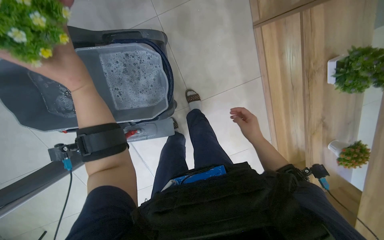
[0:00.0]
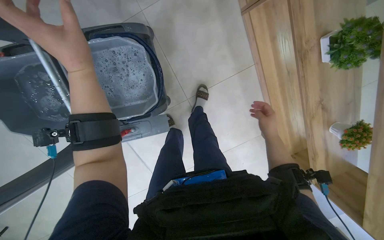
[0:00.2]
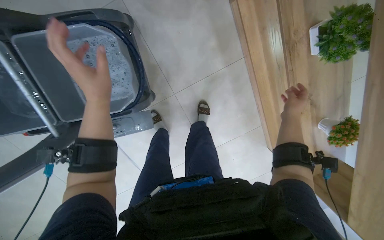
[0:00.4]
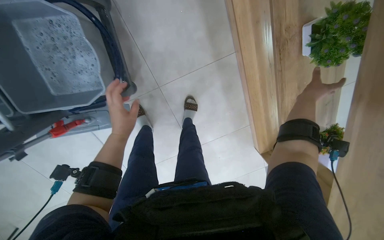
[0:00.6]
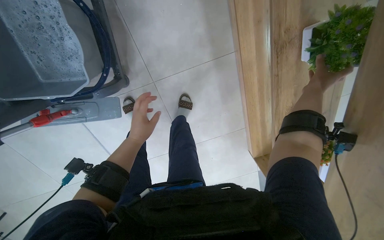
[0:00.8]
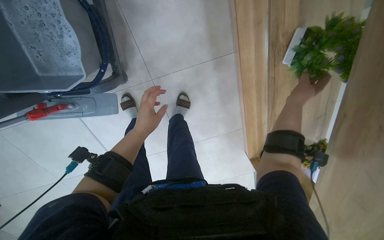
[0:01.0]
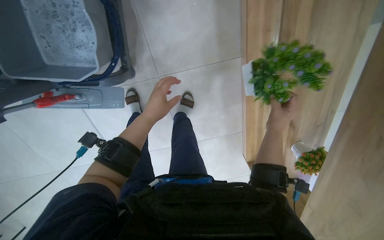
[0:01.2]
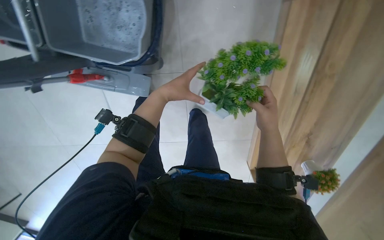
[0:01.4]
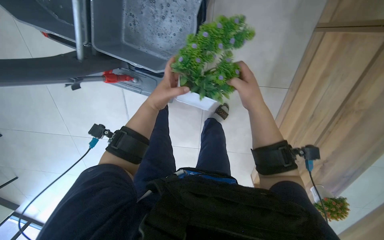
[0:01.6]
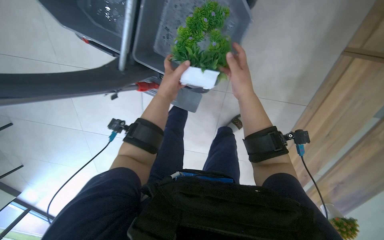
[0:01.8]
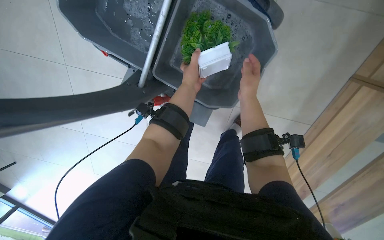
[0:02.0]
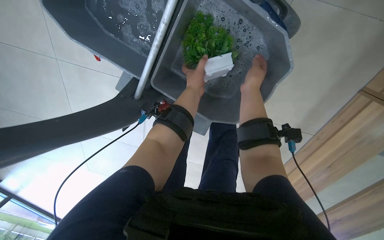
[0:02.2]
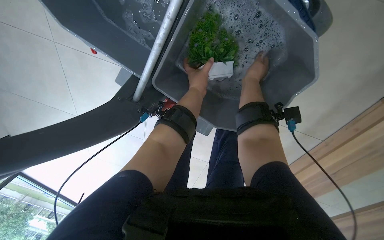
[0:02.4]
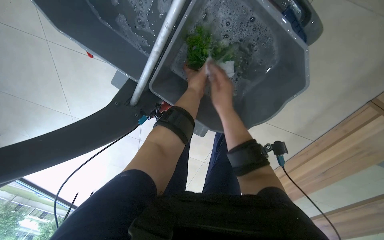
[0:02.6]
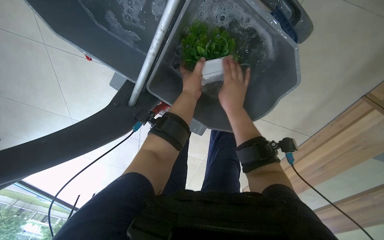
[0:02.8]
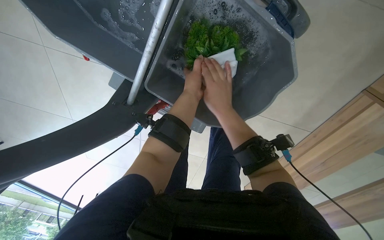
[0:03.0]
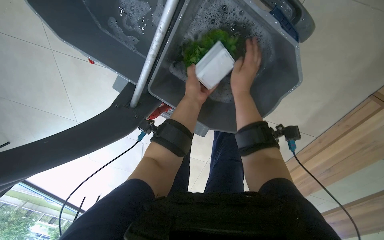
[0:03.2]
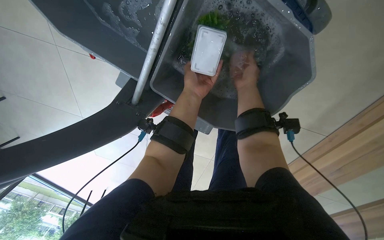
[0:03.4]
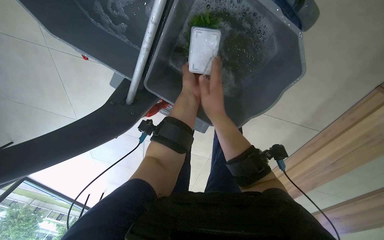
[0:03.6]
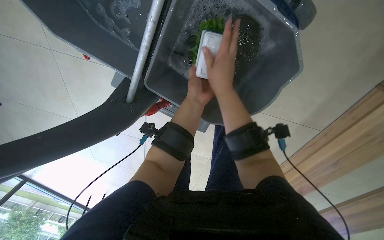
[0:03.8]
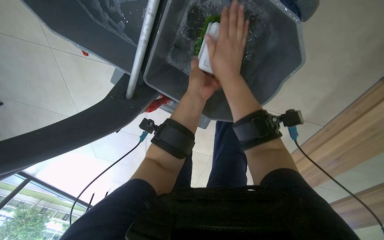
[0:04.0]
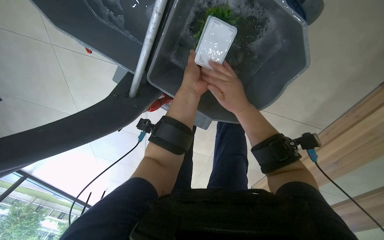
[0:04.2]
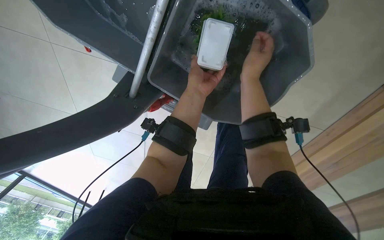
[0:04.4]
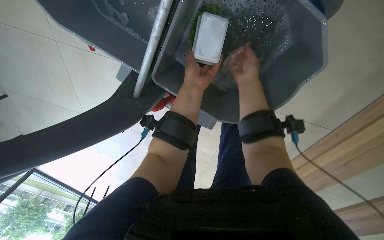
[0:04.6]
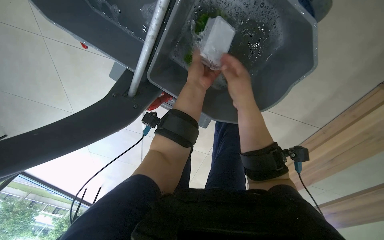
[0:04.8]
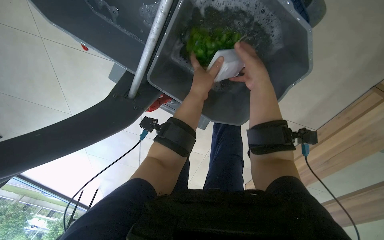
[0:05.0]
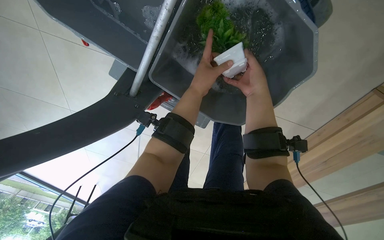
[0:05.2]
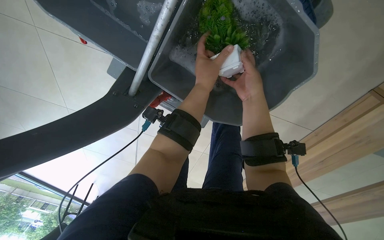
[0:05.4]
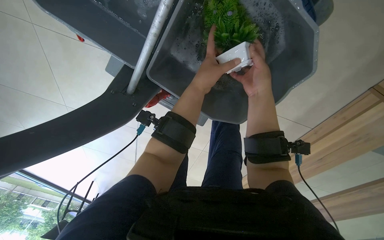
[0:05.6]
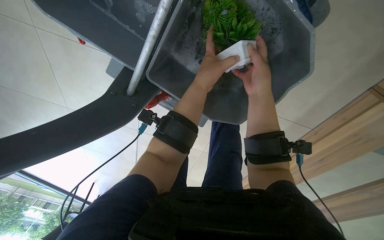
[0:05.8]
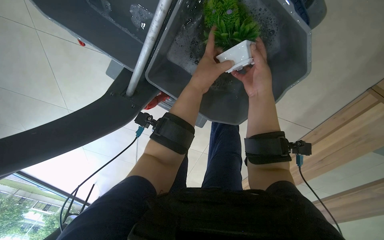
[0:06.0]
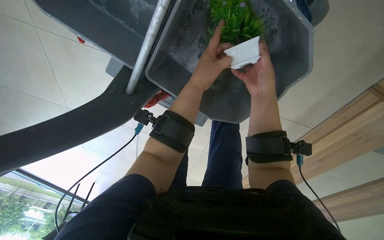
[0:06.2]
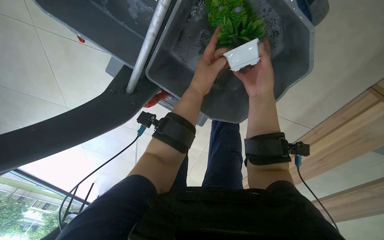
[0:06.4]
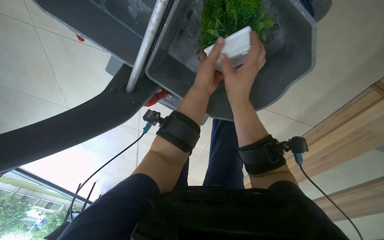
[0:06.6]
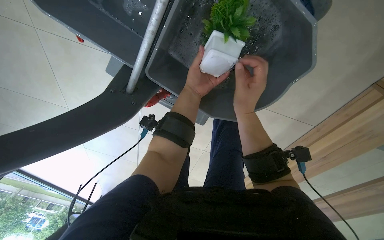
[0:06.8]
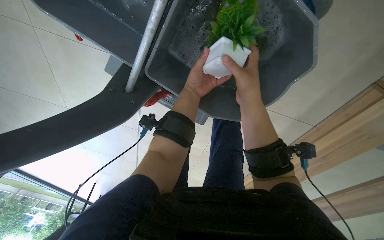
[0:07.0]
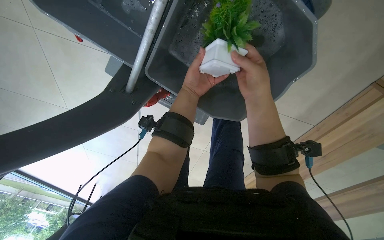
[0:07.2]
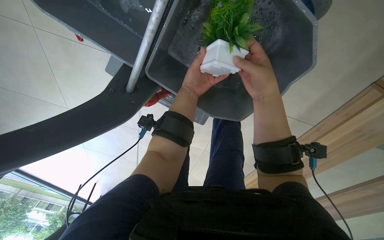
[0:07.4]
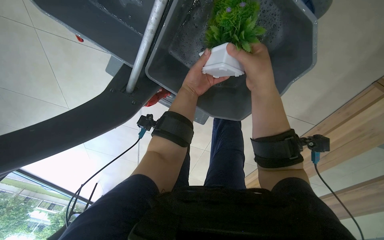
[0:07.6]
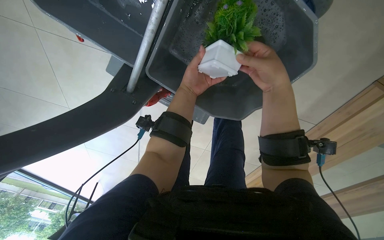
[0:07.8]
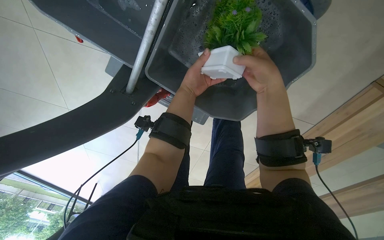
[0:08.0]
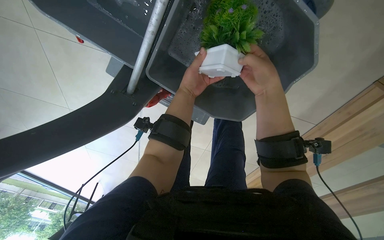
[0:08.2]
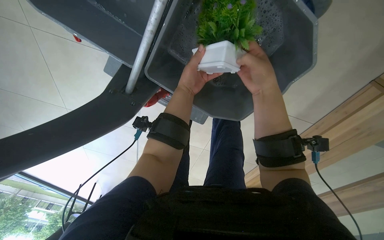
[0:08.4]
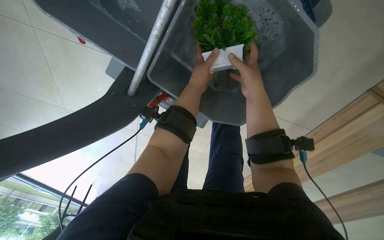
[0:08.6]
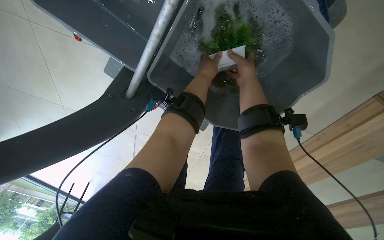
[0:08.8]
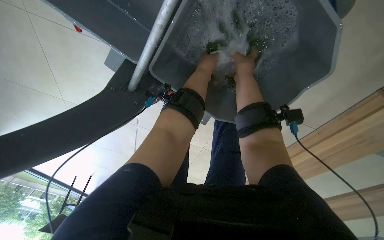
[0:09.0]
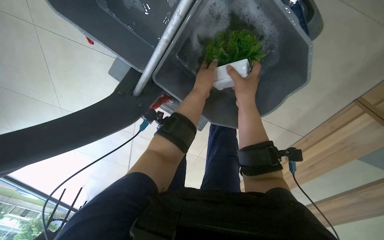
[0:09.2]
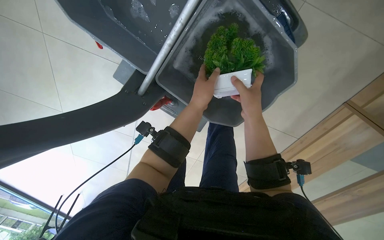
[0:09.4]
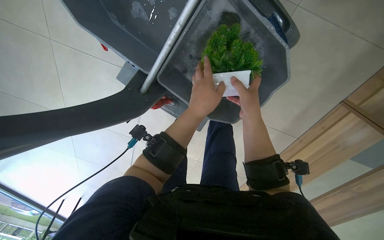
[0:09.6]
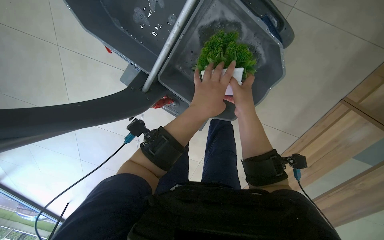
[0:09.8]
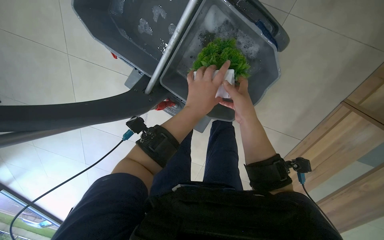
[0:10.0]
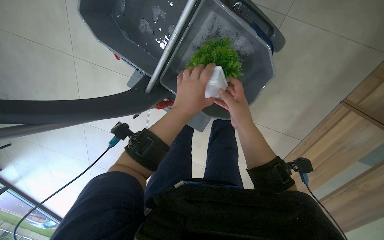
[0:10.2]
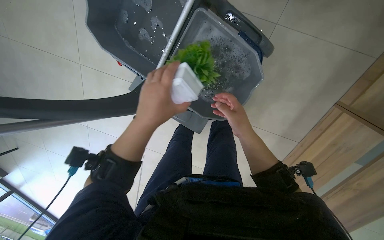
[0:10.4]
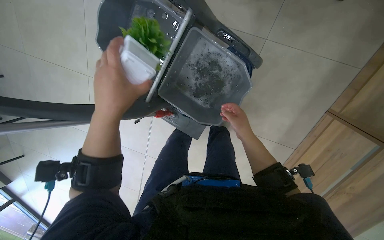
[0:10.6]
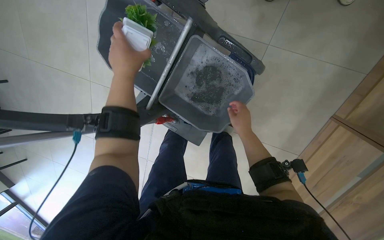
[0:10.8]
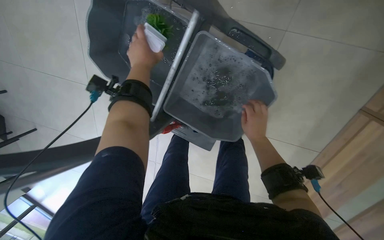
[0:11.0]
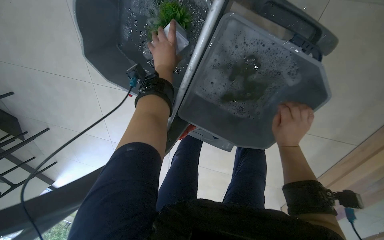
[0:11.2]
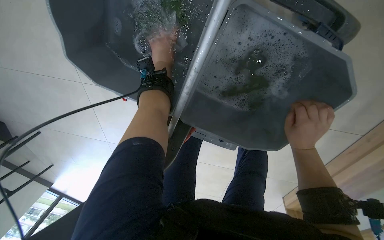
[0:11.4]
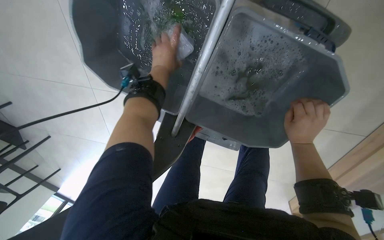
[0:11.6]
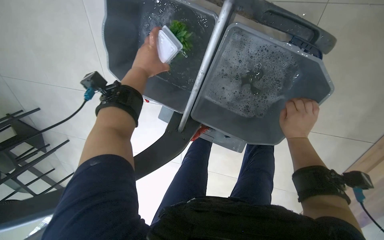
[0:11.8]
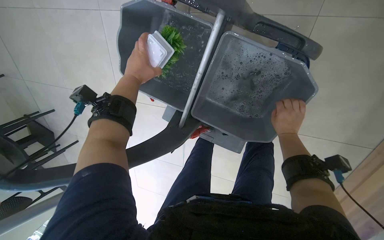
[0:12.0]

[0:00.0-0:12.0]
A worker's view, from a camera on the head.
Job: wiping surfaces.
The whole recording: Washing potted plants. The worker washes potted plants in a bucket of water.
0:00.0 to 0:01.6: The right hand heads up the picture, covering about 10 cm. The left hand is displaced to the right and farther from the camera by roughly 40 cm.
0:01.6 to 0:03.0: The right hand travels to the left by about 10 cm.
0:03.0 to 0:04.4: The right hand swings left and right, about 10 cm each way, with 2 reversals.
0:04.4 to 0:07.6: The hands stay close to where they were, moving slightly.
0:07.6 to 0:09.0: The left hand travels up the picture by about 10 cm; the right hand is displaced farther from the camera and up the picture by about 20 cm.
0:09.0 to 0:10.4: The camera pitches upward, by some 15 degrees. The left hand travels nearer to the camera and down the picture by roughly 40 cm. Meanwhile the right hand moves down the picture, about 20 cm.
0:10.4 to 0:12.0: The left hand is displaced up the picture and to the left by roughly 30 cm; the right hand heads farther from the camera, covering some 15 cm.

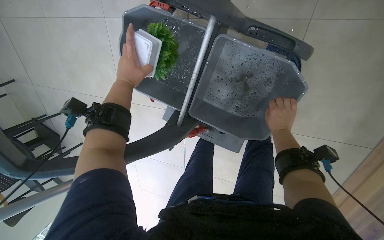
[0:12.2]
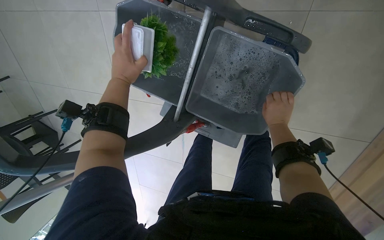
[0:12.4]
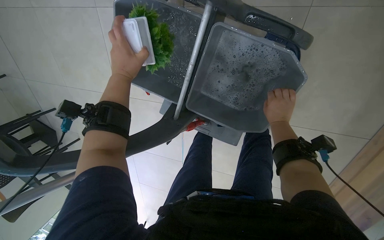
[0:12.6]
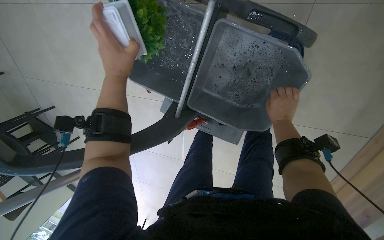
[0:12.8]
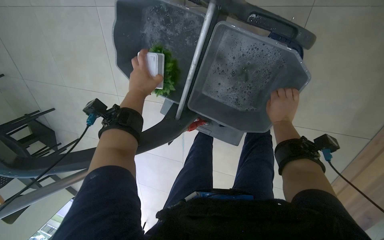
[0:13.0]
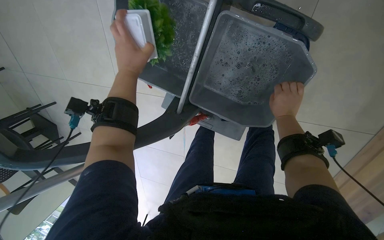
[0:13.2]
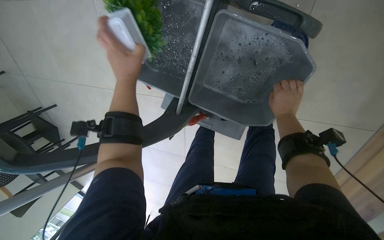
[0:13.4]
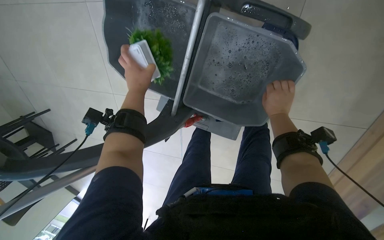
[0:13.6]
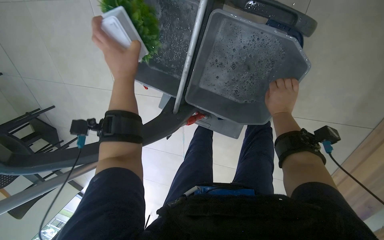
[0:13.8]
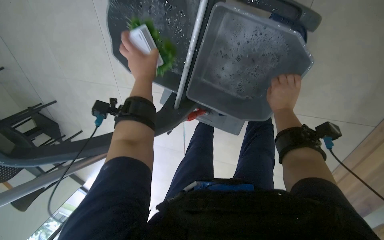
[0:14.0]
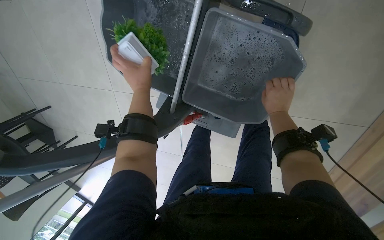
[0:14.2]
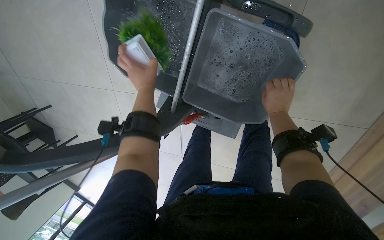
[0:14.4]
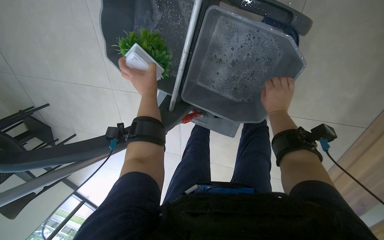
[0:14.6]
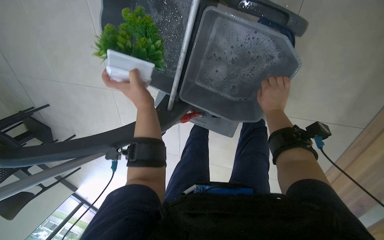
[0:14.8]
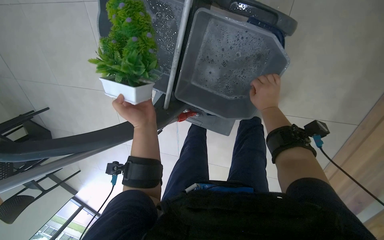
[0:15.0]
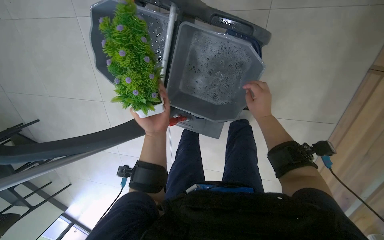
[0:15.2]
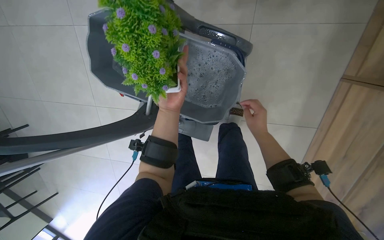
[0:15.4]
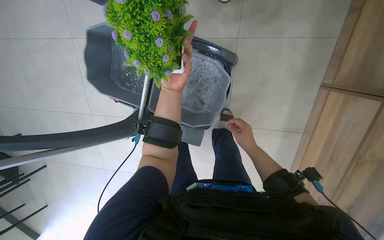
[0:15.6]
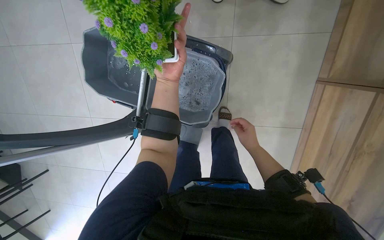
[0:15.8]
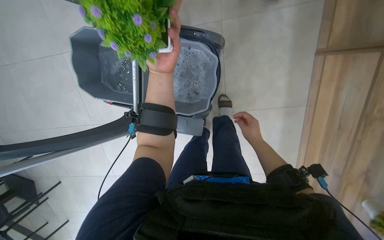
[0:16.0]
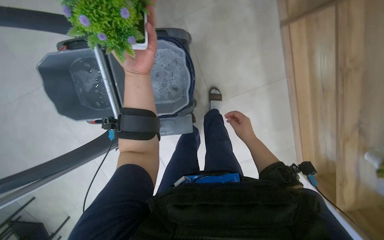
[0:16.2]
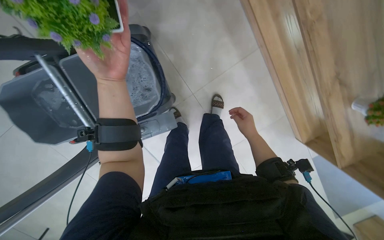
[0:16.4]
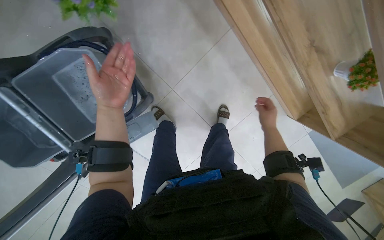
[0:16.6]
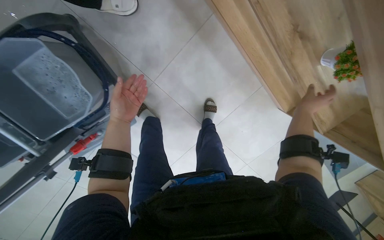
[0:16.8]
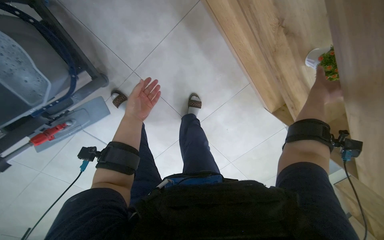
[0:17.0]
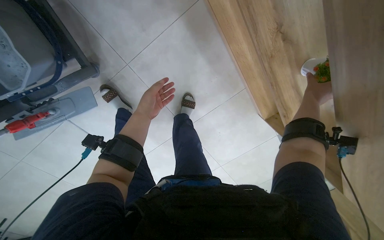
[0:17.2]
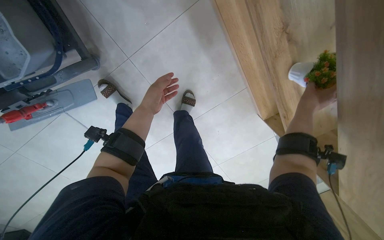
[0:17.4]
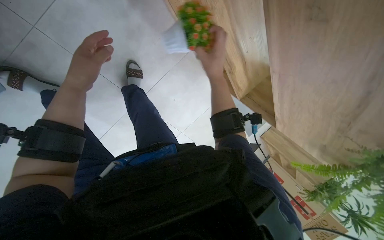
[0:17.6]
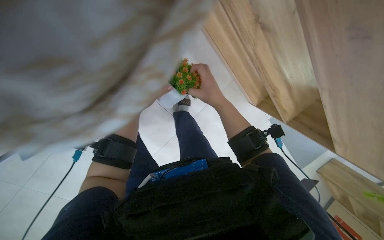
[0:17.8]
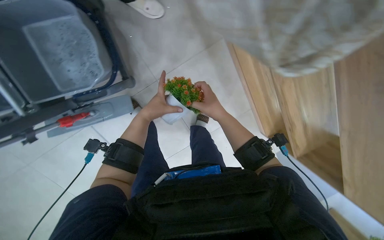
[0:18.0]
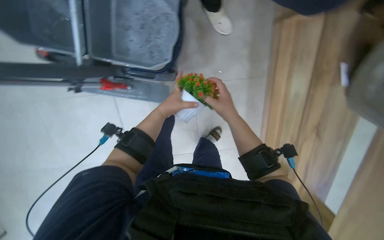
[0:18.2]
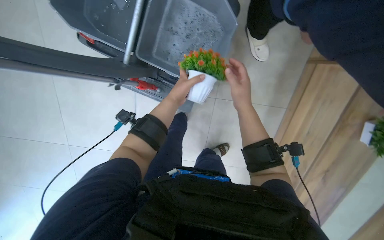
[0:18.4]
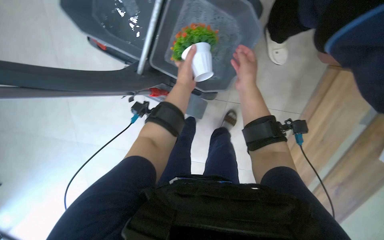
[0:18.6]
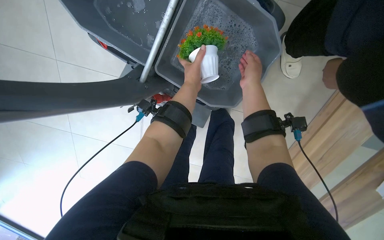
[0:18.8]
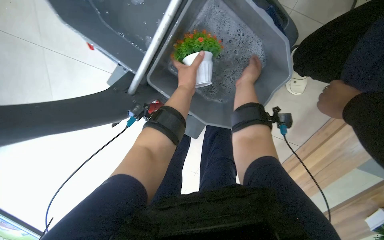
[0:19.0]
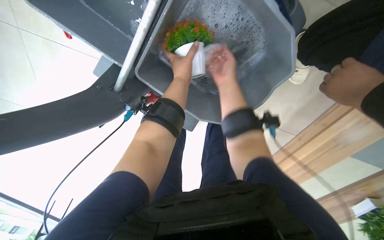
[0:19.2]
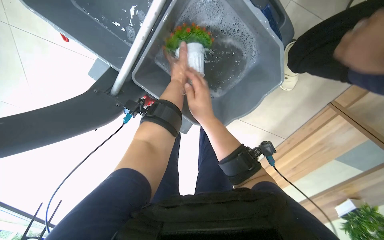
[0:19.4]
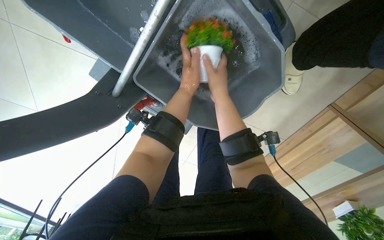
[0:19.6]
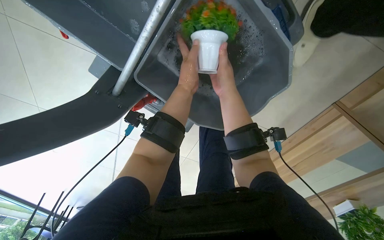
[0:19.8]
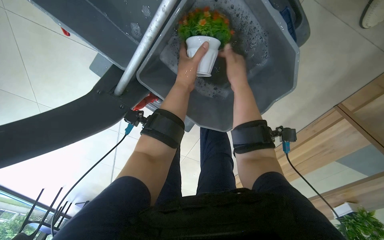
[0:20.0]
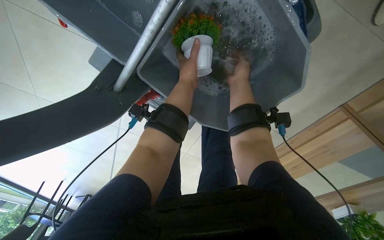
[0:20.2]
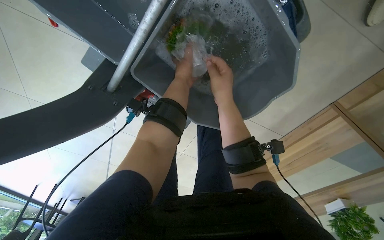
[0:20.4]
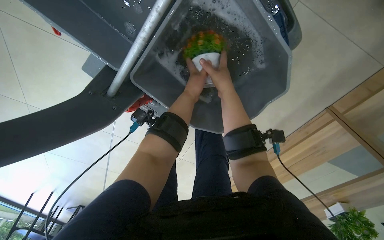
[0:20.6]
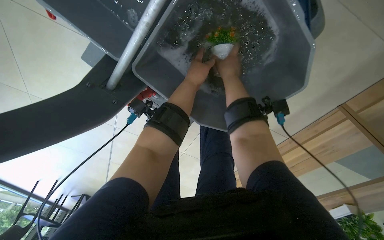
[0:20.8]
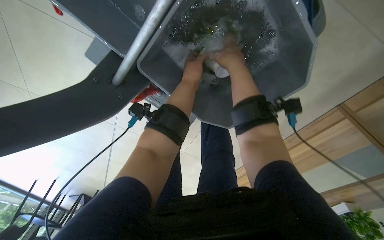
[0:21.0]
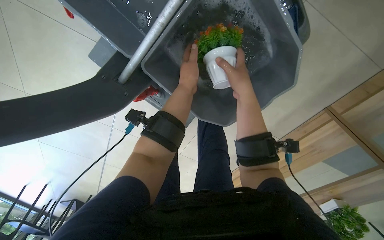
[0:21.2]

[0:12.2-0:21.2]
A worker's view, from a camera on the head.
Job: wiping surfaces.
The whole recording: Washing potted plants. The worker washes potted plants in a bucket of water.
0:12.2 to 0:13.8: The left hand moves approximately 10 cm farther from the camera and comes back.
0:13.8 to 0:15.2: The left hand heads down the picture and to the right, covering approximately 20 cm.
0:15.2 to 0:16.6: The scene turns roughly 45 degrees counterclockwise in the picture.
0:18.2 to 0:19.8: The two hands go roughly 10 cm up the picture. The right hand moves about 5 cm to the right and comes back.
